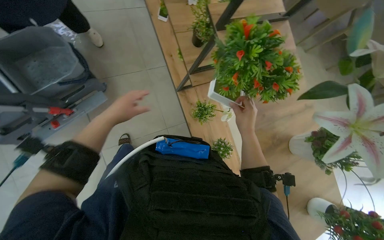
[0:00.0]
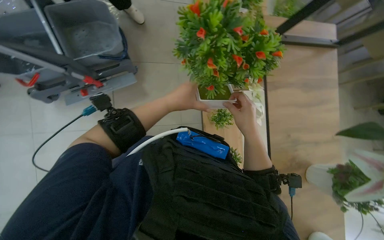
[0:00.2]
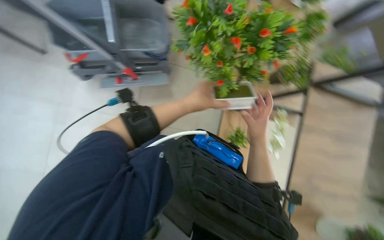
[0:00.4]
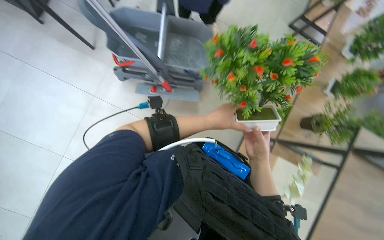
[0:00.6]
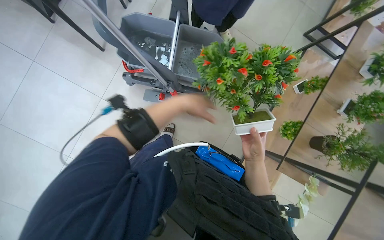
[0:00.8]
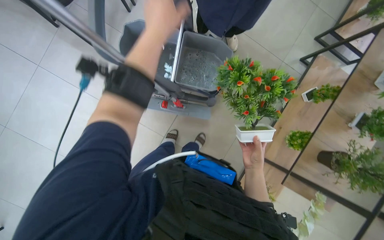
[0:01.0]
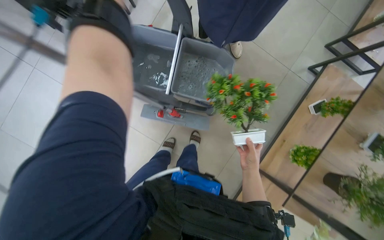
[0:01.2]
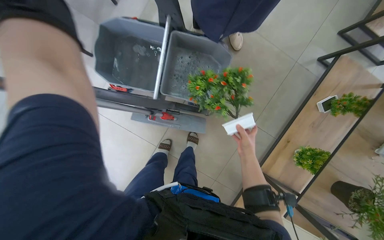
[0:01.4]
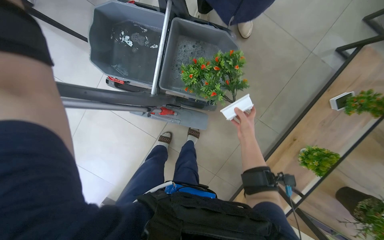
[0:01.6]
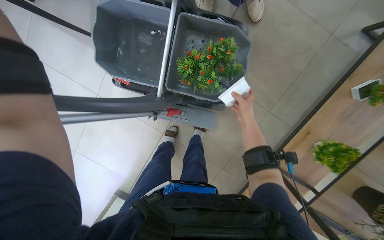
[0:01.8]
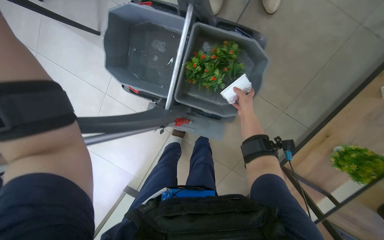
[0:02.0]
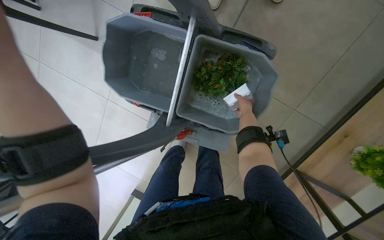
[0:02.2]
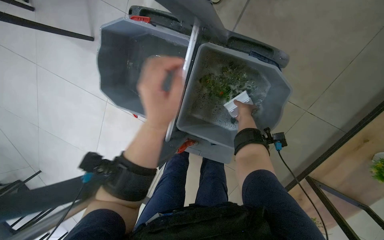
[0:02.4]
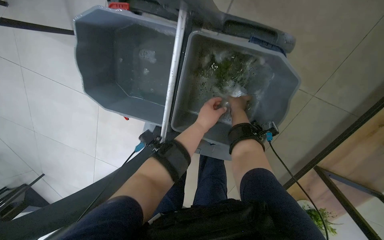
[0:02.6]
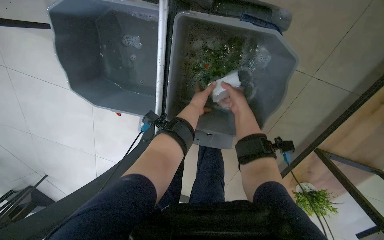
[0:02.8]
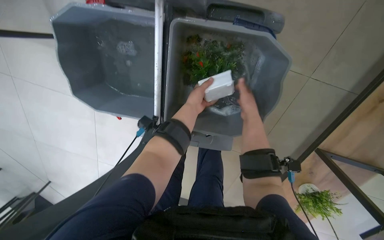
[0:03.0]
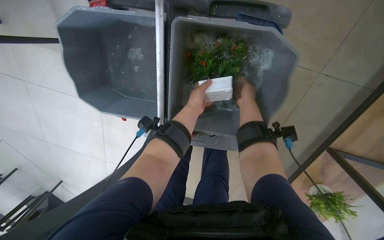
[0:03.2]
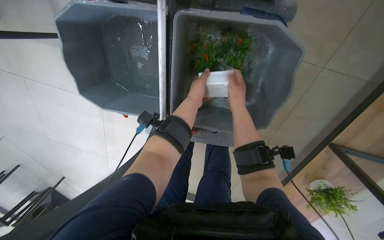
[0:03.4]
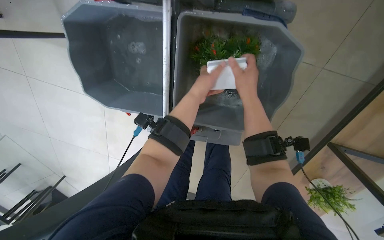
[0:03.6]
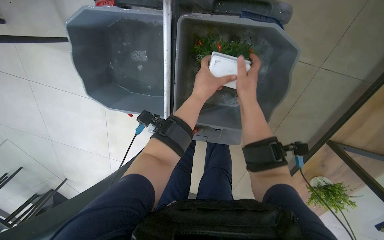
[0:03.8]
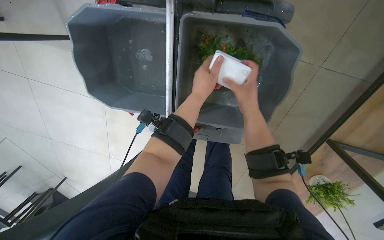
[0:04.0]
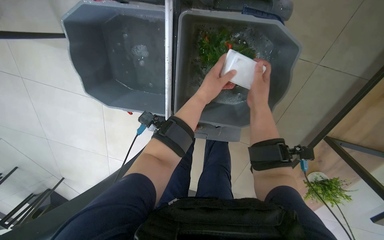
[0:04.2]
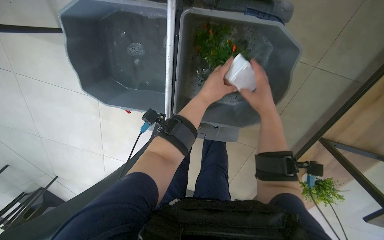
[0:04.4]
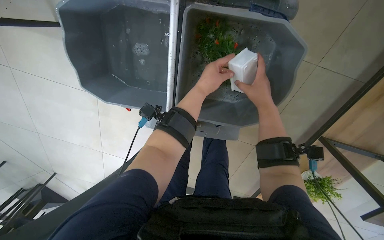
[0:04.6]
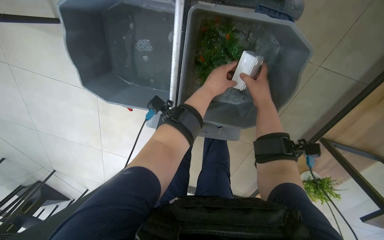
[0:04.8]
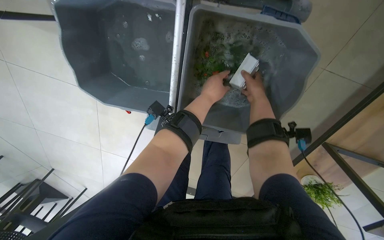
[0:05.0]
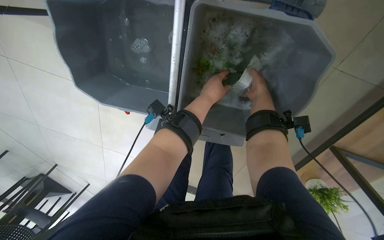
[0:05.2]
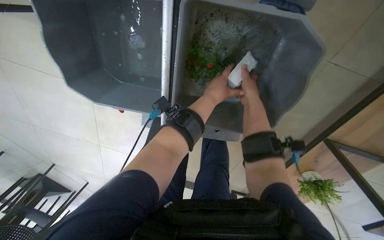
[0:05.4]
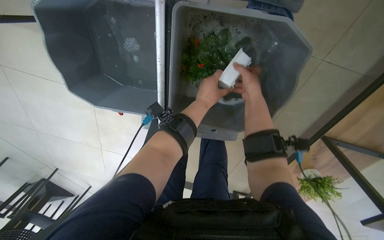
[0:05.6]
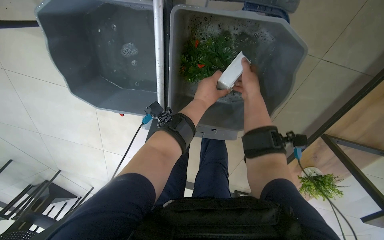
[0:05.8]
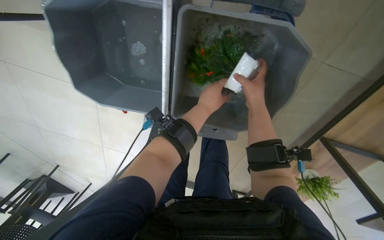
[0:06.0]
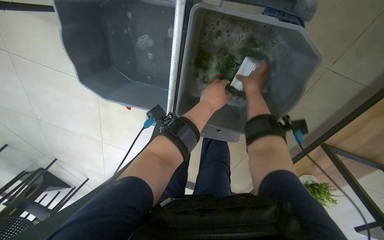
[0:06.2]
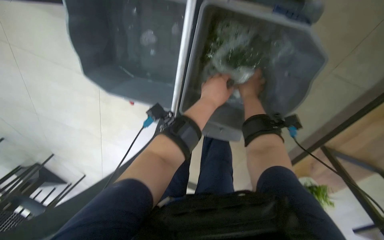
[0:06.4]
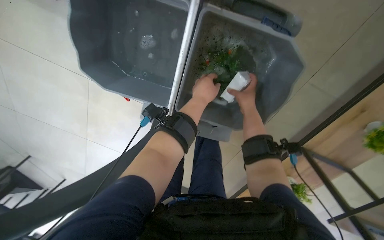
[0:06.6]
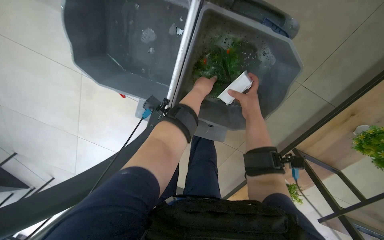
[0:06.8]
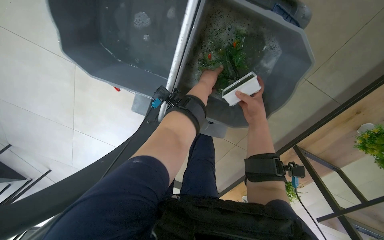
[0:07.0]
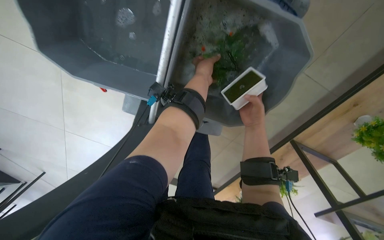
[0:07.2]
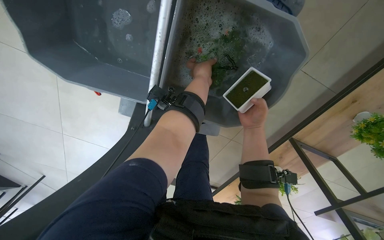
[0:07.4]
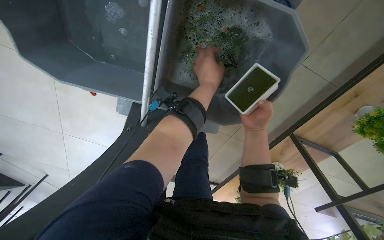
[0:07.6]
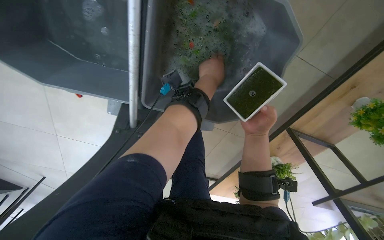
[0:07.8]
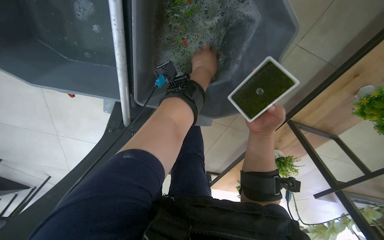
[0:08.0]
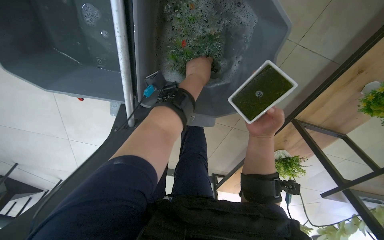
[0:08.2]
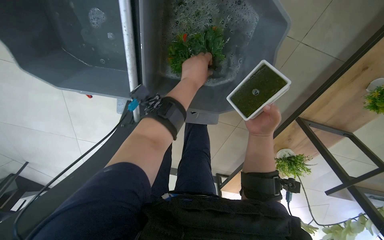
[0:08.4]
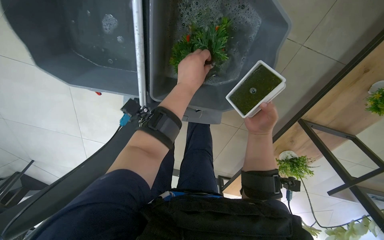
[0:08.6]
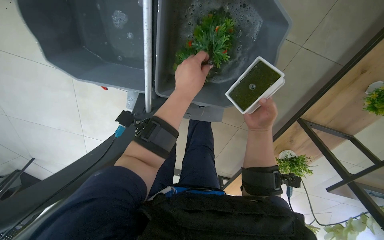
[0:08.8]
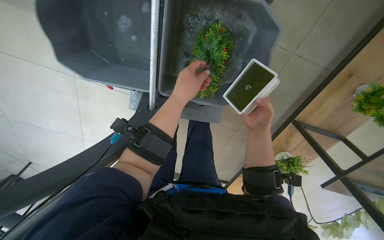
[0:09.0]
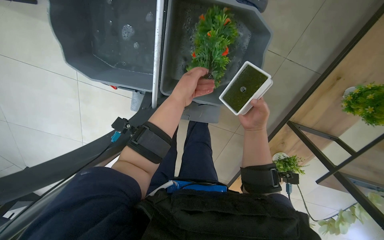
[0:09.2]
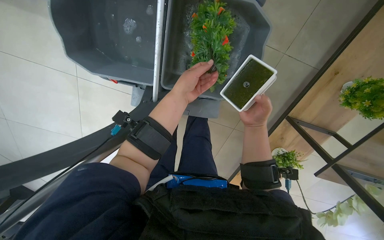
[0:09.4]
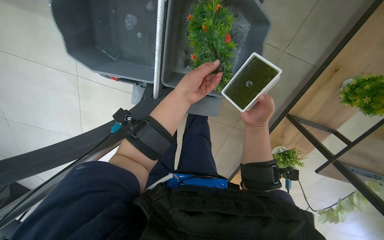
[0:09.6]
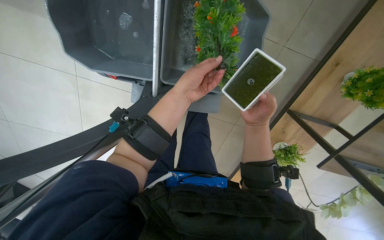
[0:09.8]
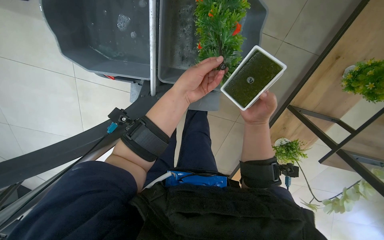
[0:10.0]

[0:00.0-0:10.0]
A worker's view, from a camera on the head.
Job: wiping surfaces.
The whole recording: Washing potted plants. The worker picks up decorative plants and flowers from a shelf, washes them in a cleaning cart, and places them back on the shelf.
0.0 to 1.4 s: The head rotates some 50 degrees to the left.
1.4 to 2.8 s: The camera is aimed approximately 20 degrees further to the left. The right hand is displaced up the picture by some 10 cm.
2.8 to 4.2 s: The right hand travels nearer to the camera by roughly 10 cm.
5.8 to 7.2 s: The left hand is displaced up the picture by some 10 cm; the right hand travels down the picture by some 10 cm.
7.2 to 8.6 s: The left hand shifts some 15 cm nearer to the camera and down the picture.

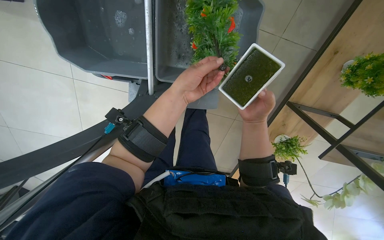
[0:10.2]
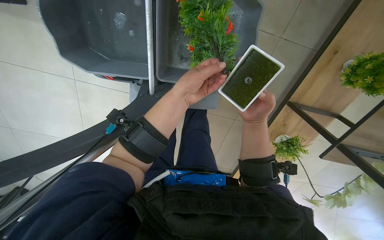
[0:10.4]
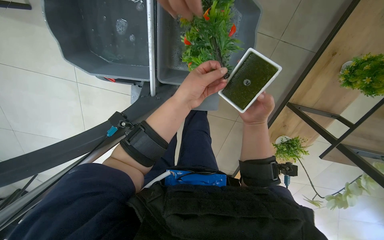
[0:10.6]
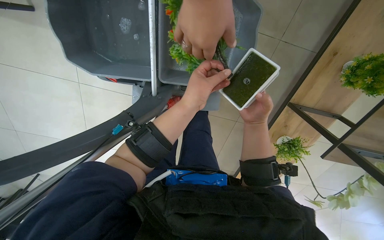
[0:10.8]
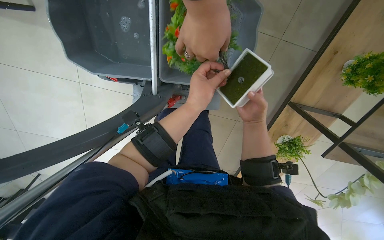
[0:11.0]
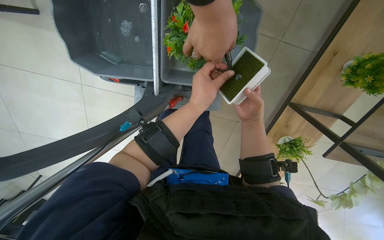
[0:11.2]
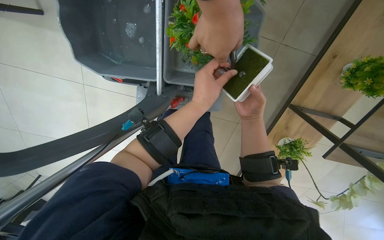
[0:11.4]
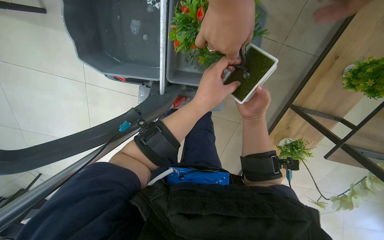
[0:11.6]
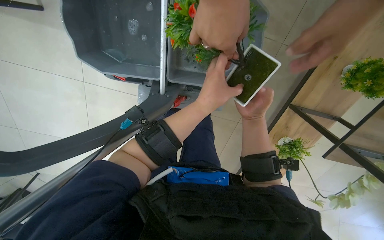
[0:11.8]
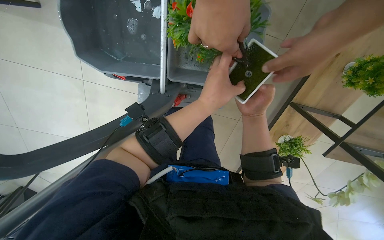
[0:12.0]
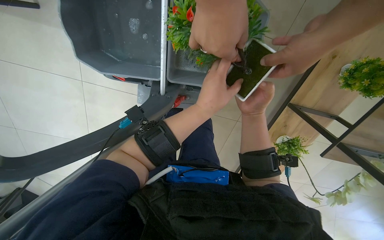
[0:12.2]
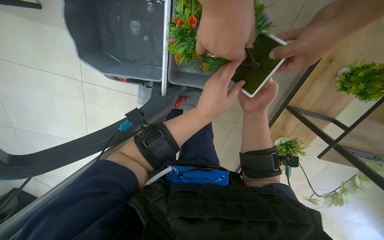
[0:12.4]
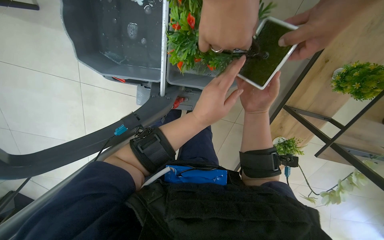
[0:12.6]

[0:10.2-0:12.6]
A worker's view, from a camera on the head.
Job: wiping surfaces.
The whole recording: Washing potted plants. The worker picks up decorative plants and flowers from a shelf, washes them in a cleaning cart, and places them back on the shelf.
10.2 to 11.4 s: The hands make small movements and keep their place.
11.4 to 12.6 s: The hands work in one place, with small movements.

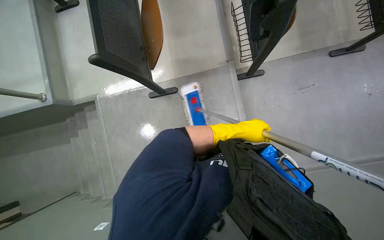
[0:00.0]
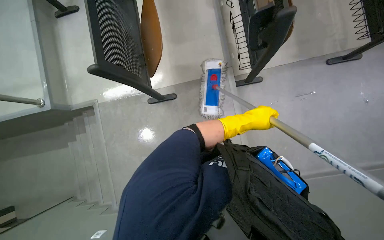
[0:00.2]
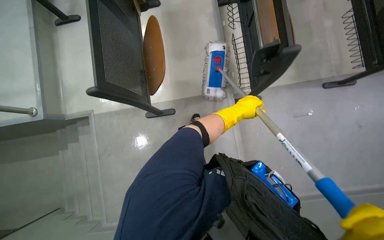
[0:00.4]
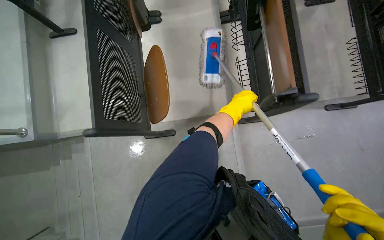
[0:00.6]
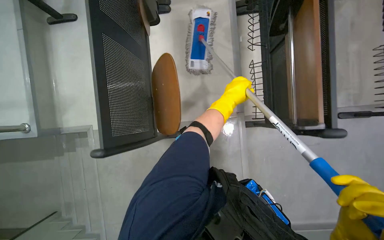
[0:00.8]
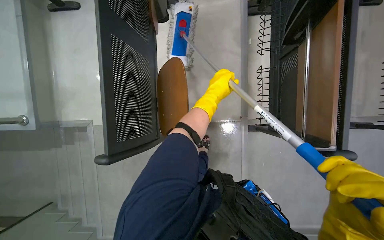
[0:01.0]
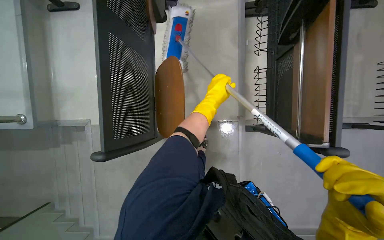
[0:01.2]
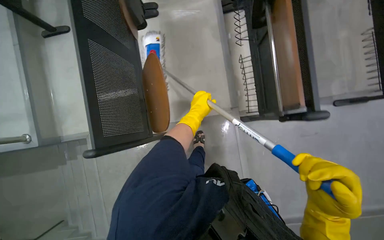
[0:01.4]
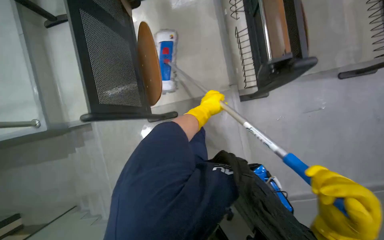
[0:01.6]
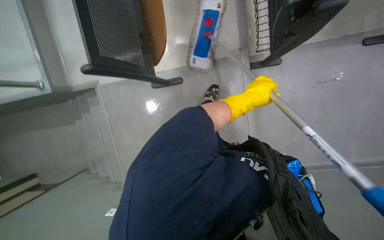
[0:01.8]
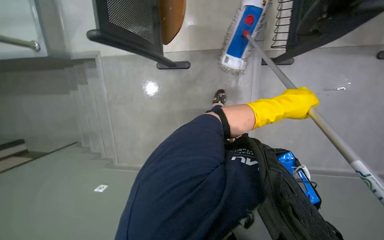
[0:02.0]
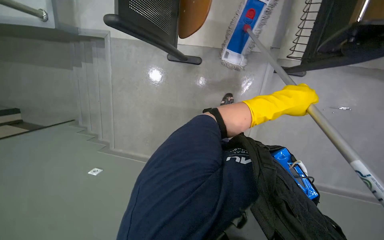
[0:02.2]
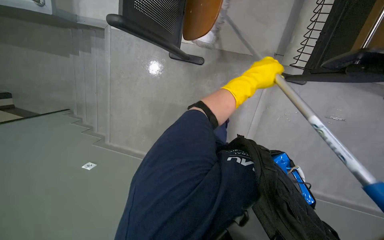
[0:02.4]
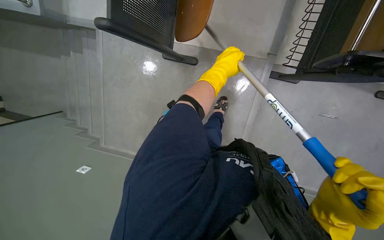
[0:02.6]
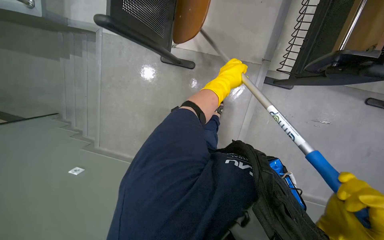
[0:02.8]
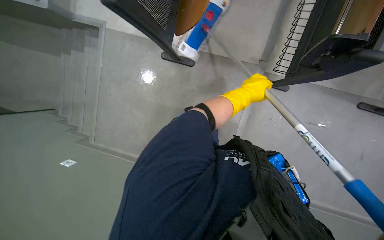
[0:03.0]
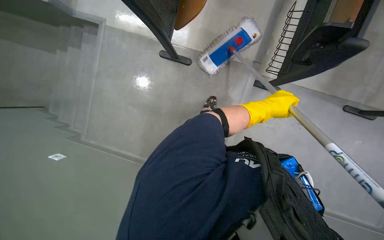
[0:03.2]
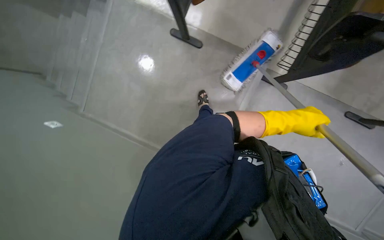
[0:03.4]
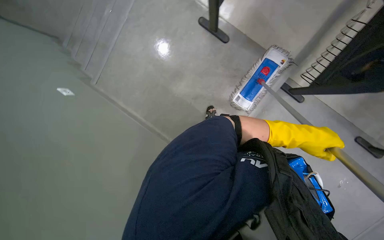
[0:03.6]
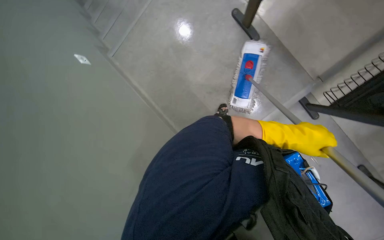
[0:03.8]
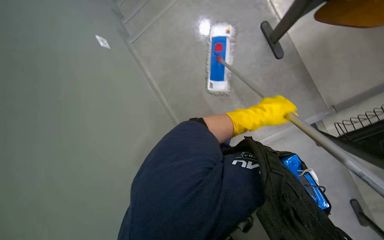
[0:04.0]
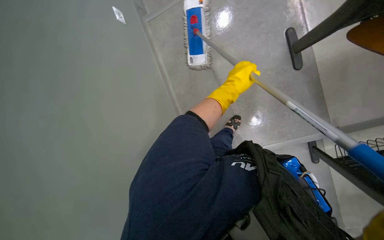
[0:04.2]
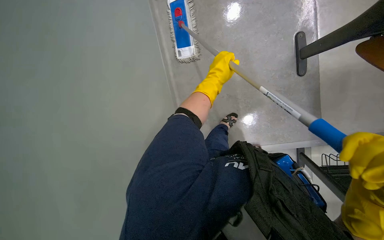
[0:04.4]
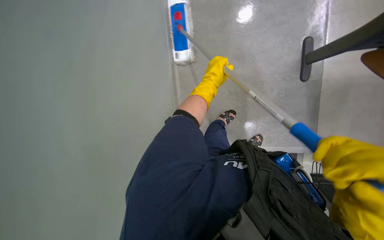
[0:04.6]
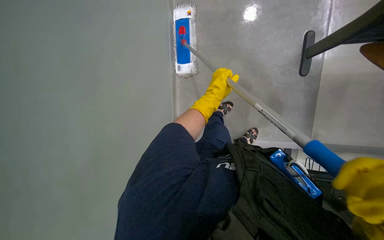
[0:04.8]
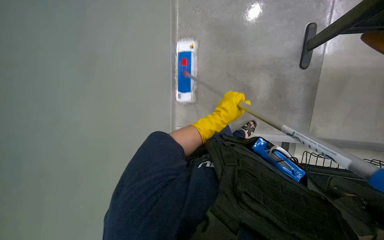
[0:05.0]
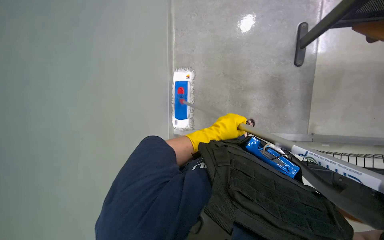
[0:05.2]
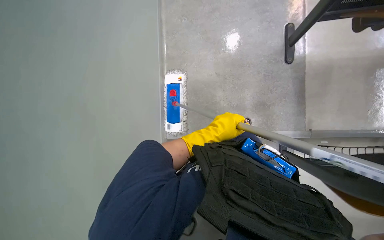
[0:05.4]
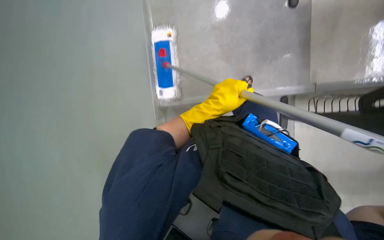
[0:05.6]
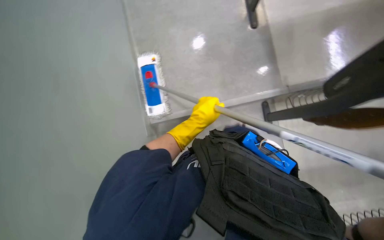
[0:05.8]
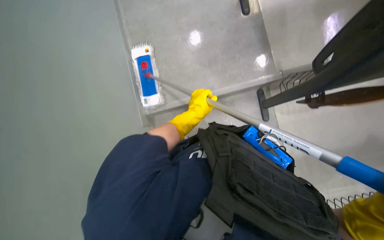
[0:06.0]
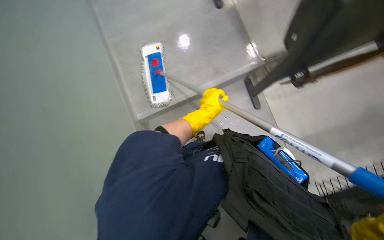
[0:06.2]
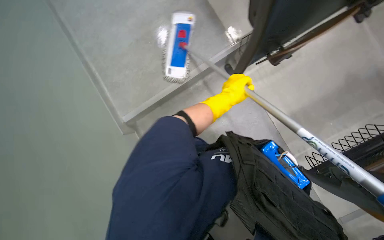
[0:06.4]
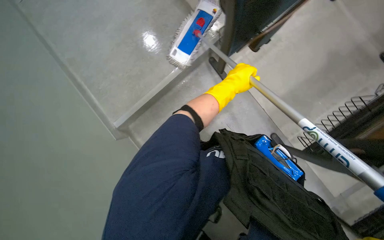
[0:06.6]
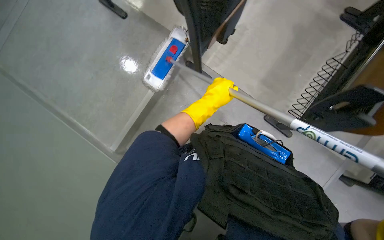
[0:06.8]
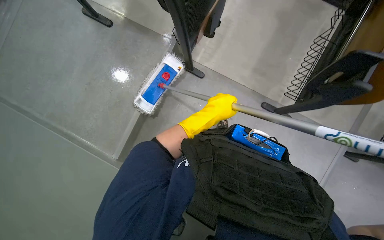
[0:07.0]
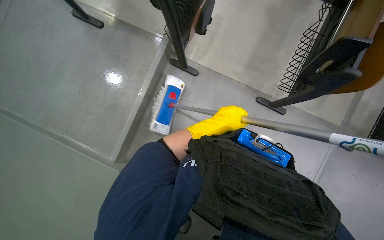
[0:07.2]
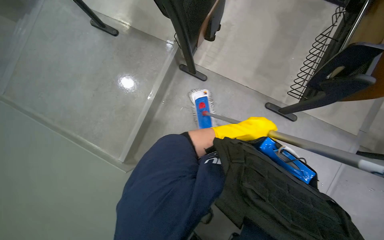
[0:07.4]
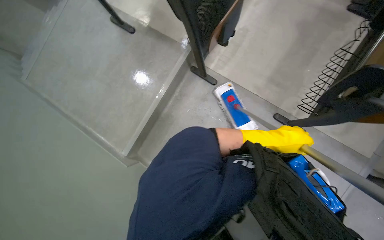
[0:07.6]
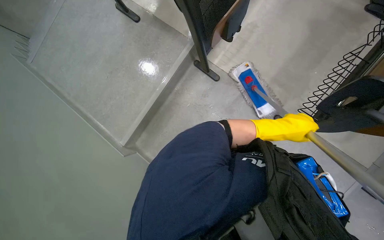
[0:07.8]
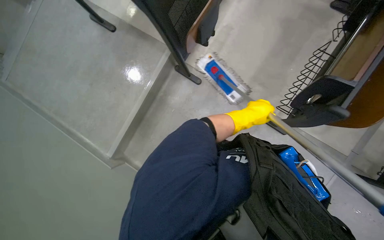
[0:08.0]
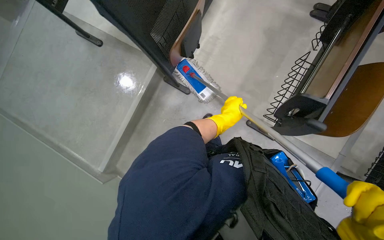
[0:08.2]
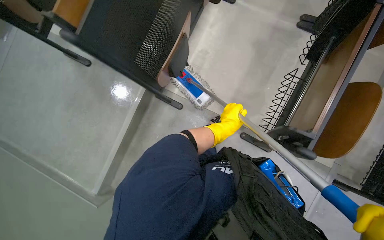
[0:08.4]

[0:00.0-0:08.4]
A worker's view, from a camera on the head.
Job: mopping floor.
The whole recording: Mopping lecture hall floor. The worker mops the floor in the lecture hall, moving around the chairs and desks.
1.4 to 2.8 s: The wearer looks about 20 degrees further downward. The left hand moves roughly 20 cm to the right and comes back.
2.8 to 4.2 s: The scene rotates clockwise by about 30 degrees. The left hand moves roughly 15 cm to the right and comes back.
7.0 to 8.4 s: The left hand is displaced to the right by approximately 25 cm.
